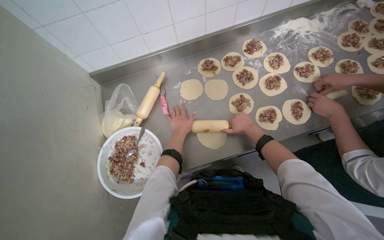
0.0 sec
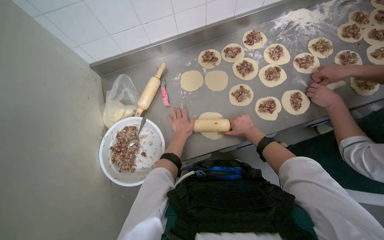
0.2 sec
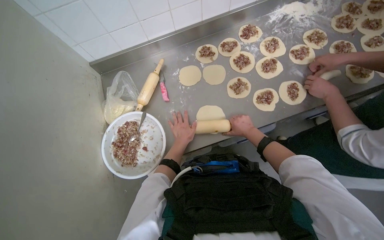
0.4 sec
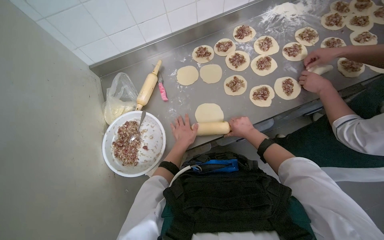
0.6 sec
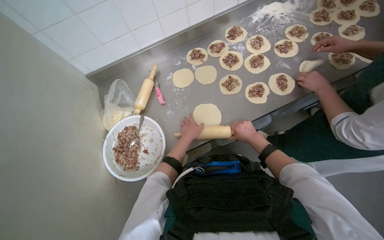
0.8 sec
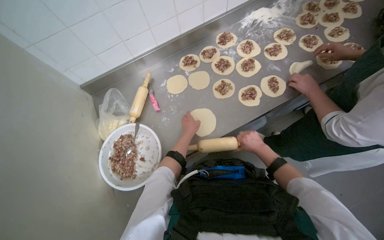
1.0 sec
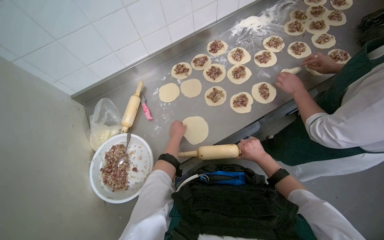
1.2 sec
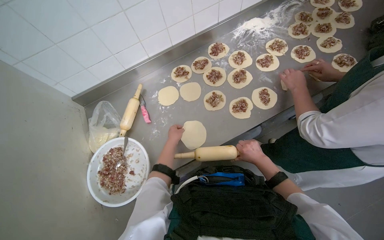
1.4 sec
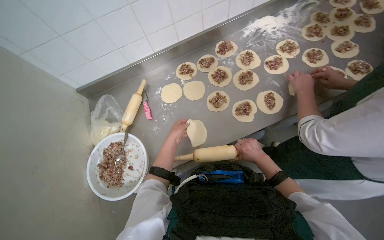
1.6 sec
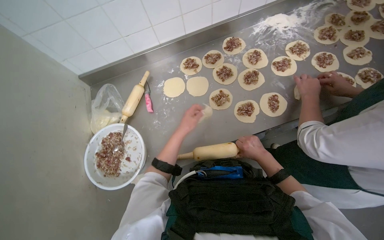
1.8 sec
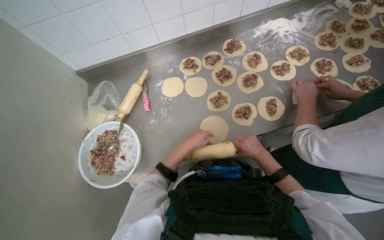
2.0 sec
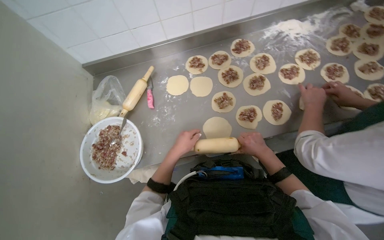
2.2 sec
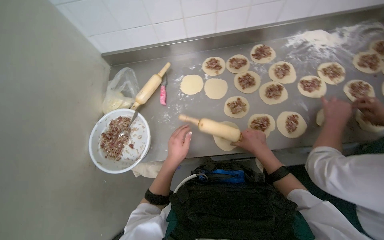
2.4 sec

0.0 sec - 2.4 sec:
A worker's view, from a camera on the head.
Job: preparing food.
The whole recording: Rolling dough pieces with rolling pin. The worker uses a rolling pin to flatten small pieces of dough on the metal table.
0.0 sec - 1.2 sec: The right hand moves down the picture, some 20 cm.
1.2 sec - 2.4 sec: The right hand goes about 20 cm up the picture. The left hand heads nearer to the camera, covering roughly 15 cm.

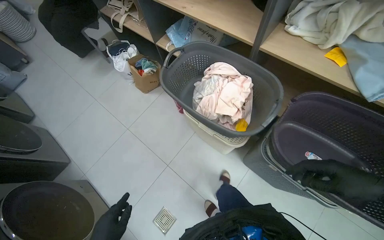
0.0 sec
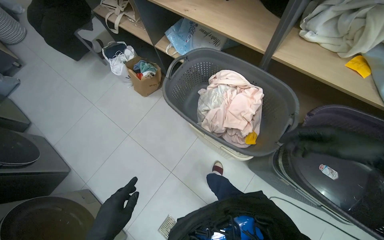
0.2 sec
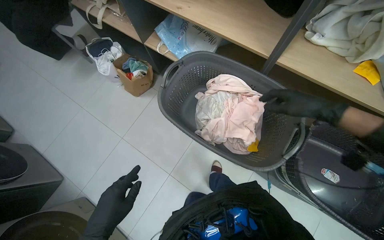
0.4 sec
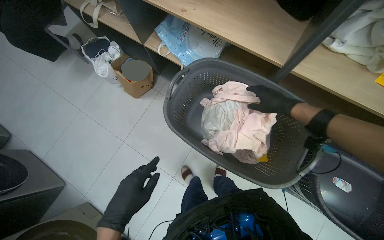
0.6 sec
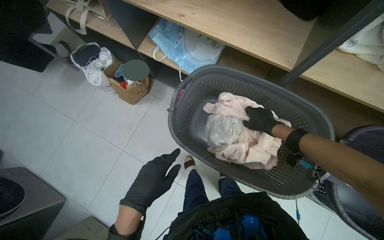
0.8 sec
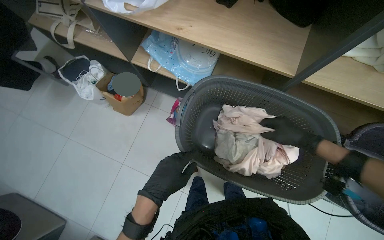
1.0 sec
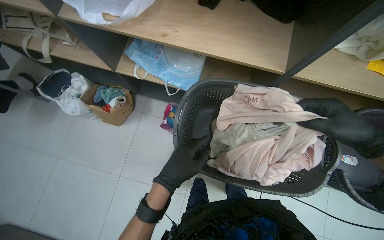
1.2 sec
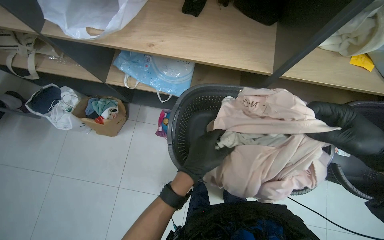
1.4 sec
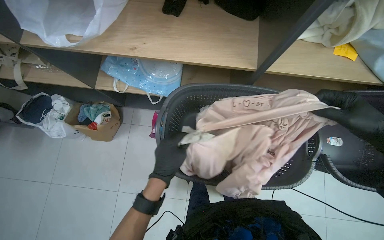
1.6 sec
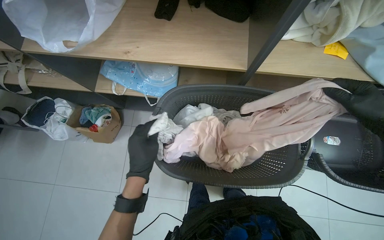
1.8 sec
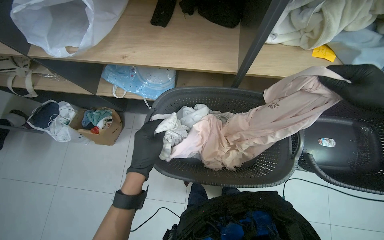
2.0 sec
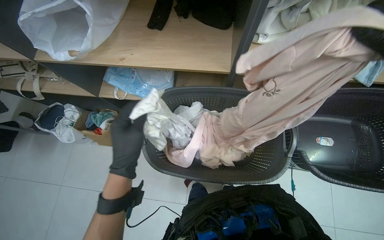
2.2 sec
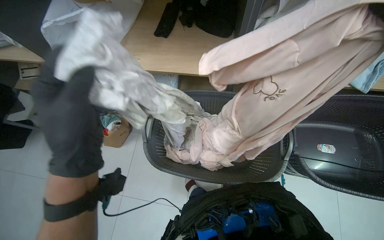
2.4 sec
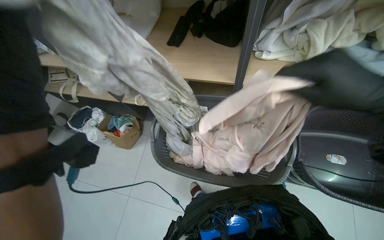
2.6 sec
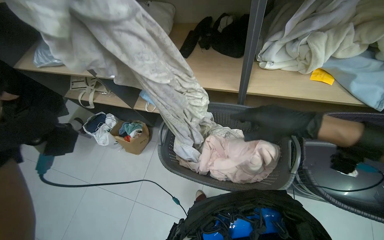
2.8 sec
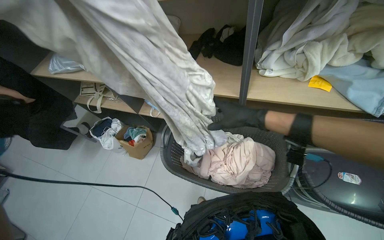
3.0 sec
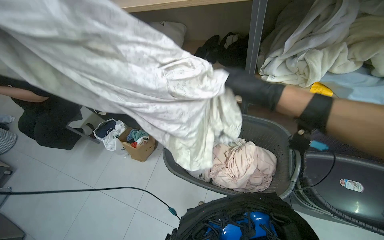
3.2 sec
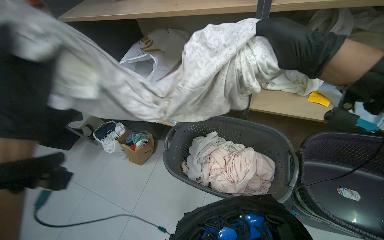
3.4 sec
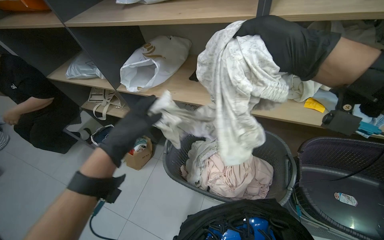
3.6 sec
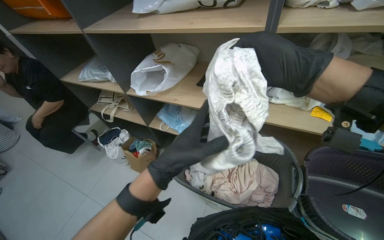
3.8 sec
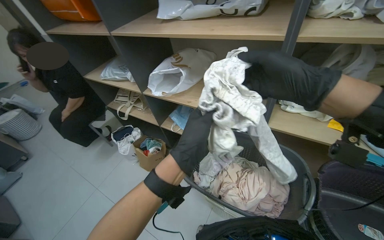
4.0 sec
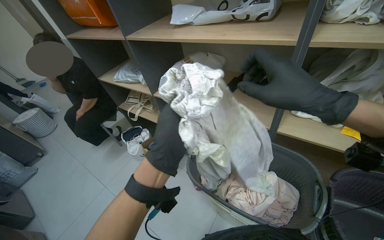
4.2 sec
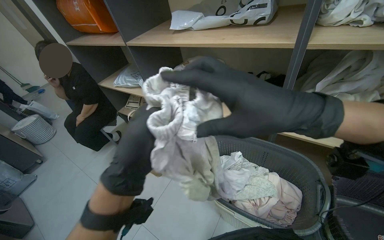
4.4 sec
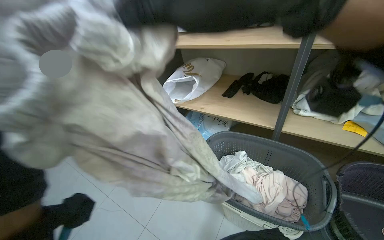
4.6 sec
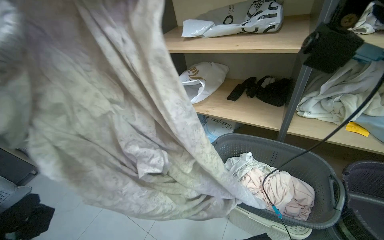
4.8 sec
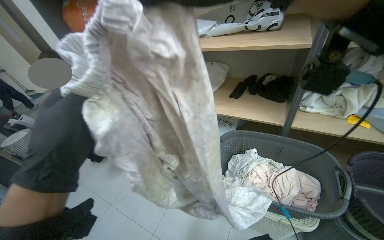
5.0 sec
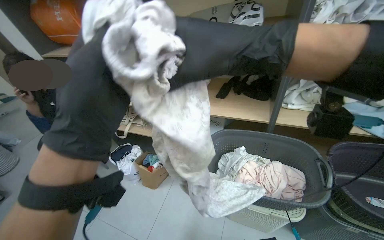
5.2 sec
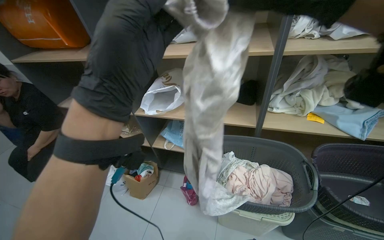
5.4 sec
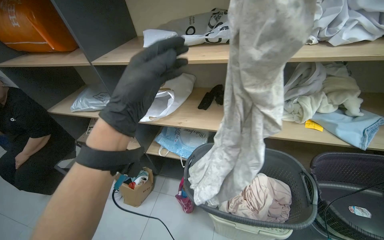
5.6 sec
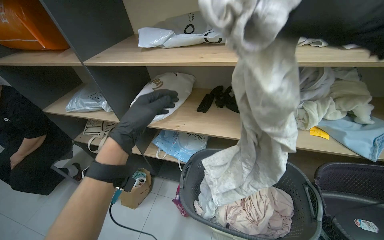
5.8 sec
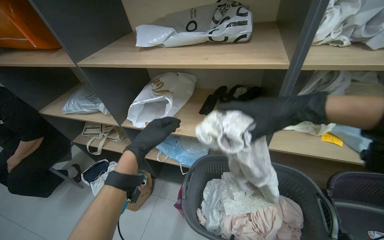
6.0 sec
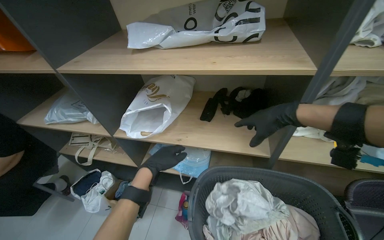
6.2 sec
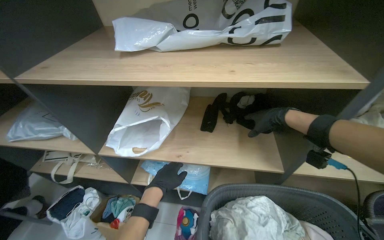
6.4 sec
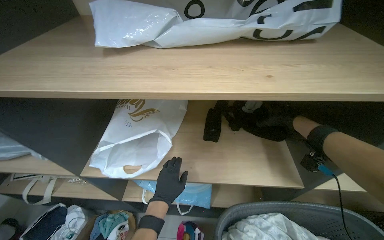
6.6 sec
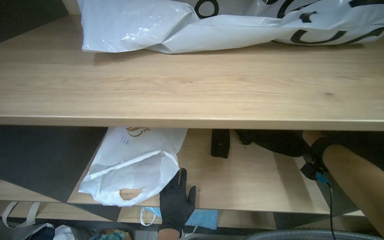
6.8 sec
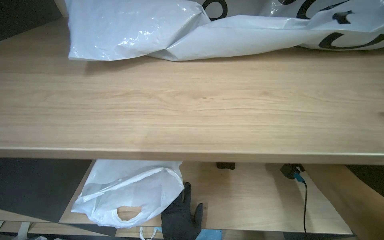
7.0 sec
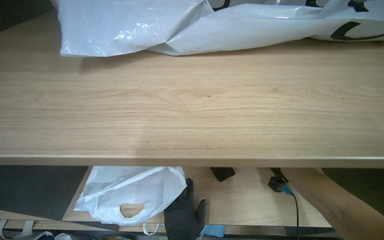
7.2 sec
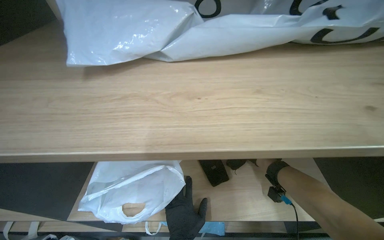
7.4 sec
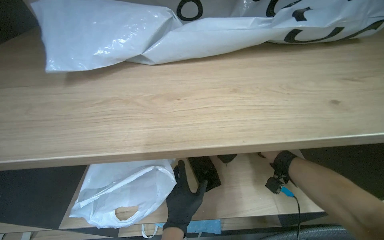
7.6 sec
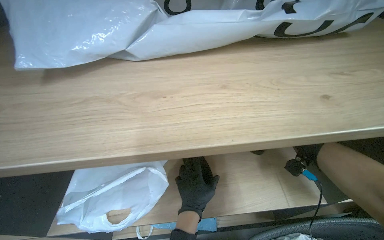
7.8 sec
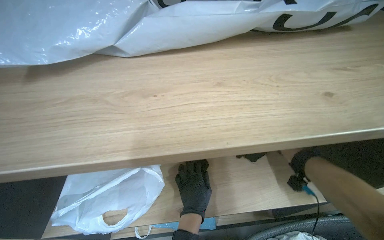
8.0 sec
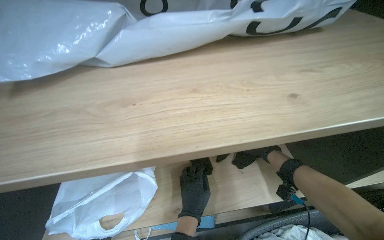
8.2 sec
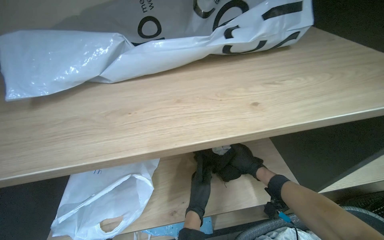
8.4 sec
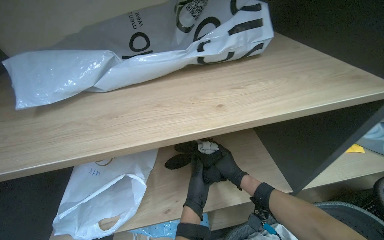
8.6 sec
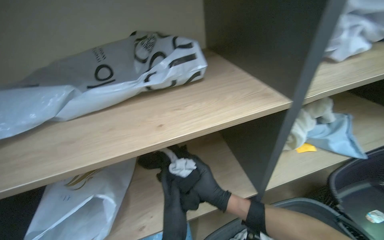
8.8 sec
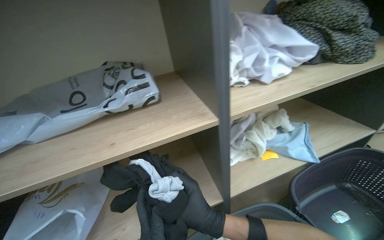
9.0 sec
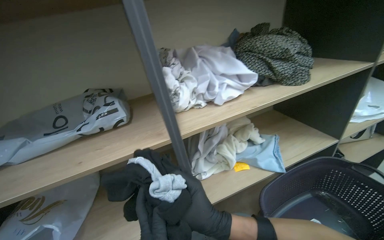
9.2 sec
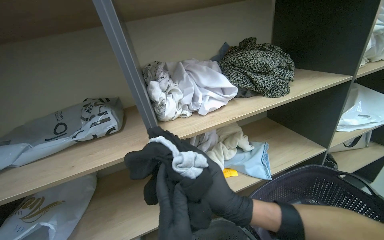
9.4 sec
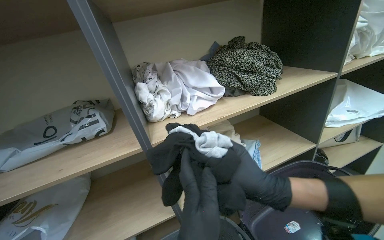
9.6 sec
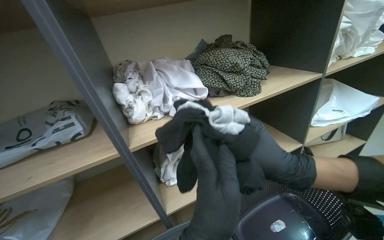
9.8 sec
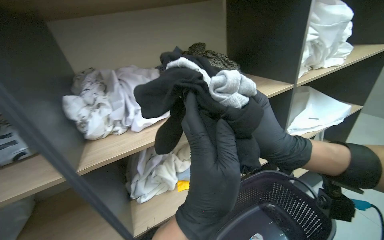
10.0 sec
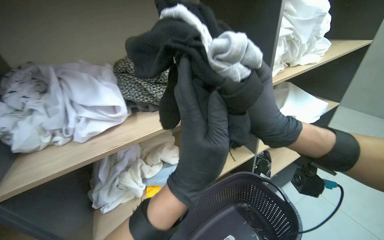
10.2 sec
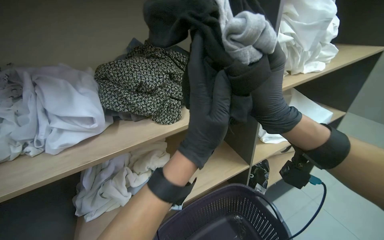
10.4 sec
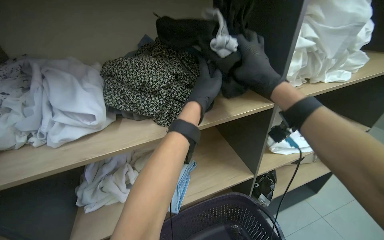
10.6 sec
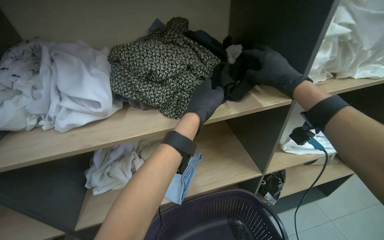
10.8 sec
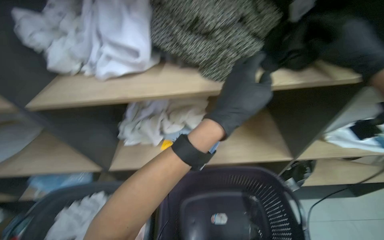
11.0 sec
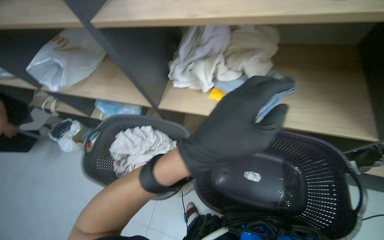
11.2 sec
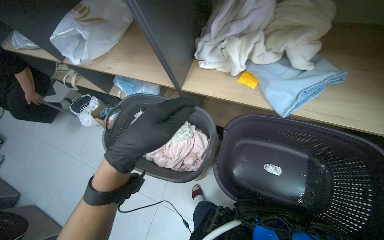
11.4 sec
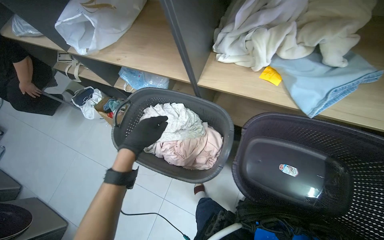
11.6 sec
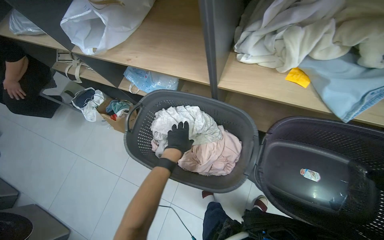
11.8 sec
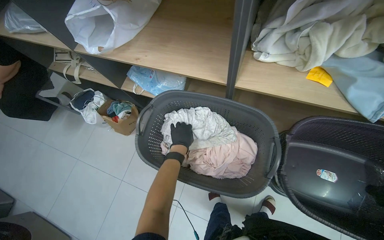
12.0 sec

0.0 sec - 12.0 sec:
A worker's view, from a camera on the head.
Job: managing laundry.
The whole recording: Folding and shelving laundry. The worker folds clothes from a basket and places them onto a shelf.
0.0 sec - 1.6 sec: The camera is carried roughly 50 cm. The head rotates some 35 degrees to the right.
1.6 sec - 3.0 sec: The view swings roughly 15 degrees to the left. The wearer looks roughly 15 degrees further upward.
3.0 sec - 4.4 sec: The wearer looks about 15 degrees further upward. The right hand shifts approximately 25 cm nearer to the camera.
4.4 sec - 6.0 sec: The right hand is displaced farther from the camera by some 10 cm, while the left hand heads farther from the camera, covering roughly 25 cm.
6.0 sec - 7.6 sec: The camera travels about 50 cm. The head turns to the right by about 20 degrees.
7.6 sec - 9.0 sec: The view tips upward by approximately 15 degrees.
9.0 sec - 10.4 sec: The camera travels to the right, approximately 60 cm.
10.4 sec - 12.0 sec: The wearer moves approximately 40 cm. The head rotates roughly 45 degrees to the left. The view tips downward by roughly 40 degrees.

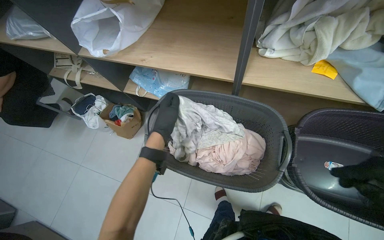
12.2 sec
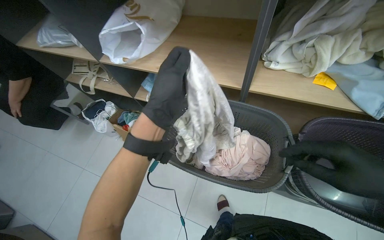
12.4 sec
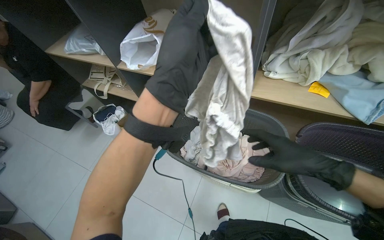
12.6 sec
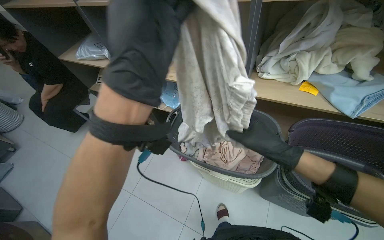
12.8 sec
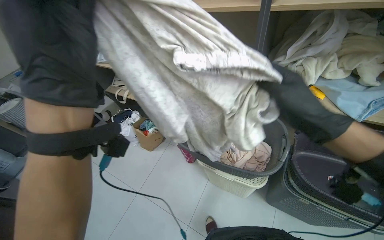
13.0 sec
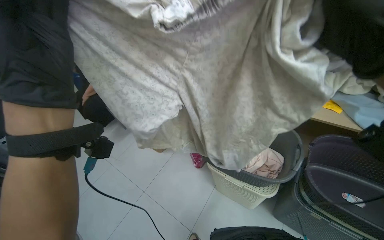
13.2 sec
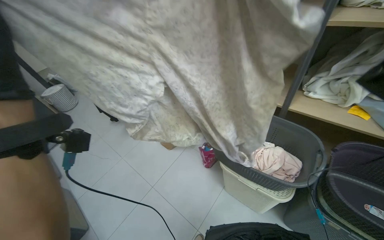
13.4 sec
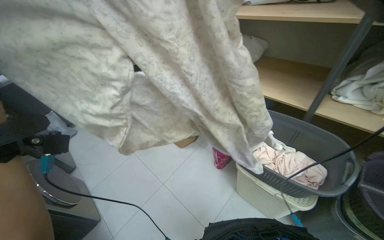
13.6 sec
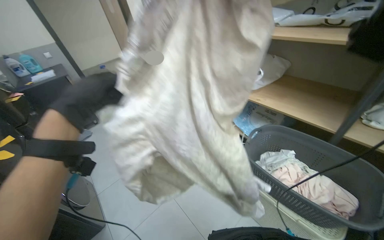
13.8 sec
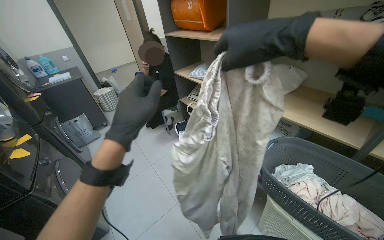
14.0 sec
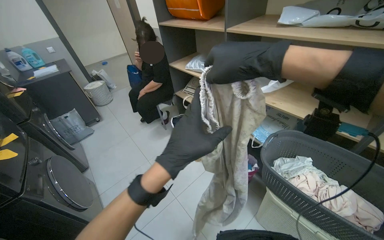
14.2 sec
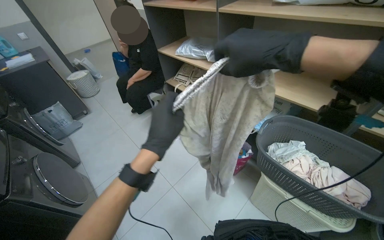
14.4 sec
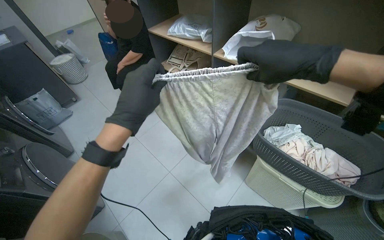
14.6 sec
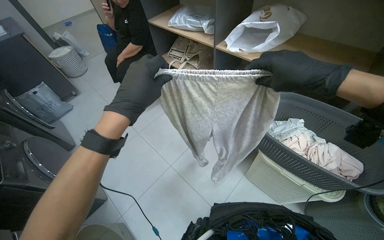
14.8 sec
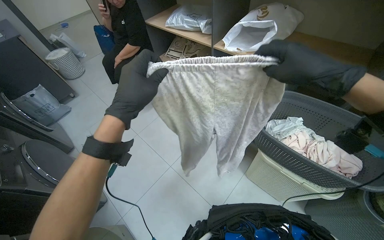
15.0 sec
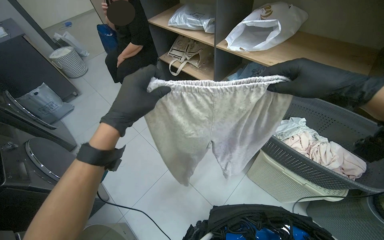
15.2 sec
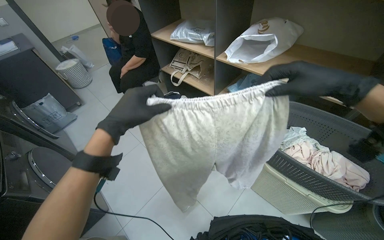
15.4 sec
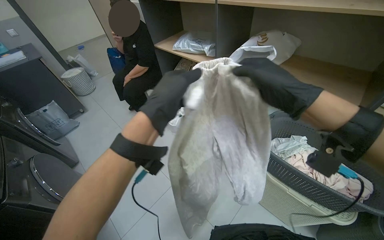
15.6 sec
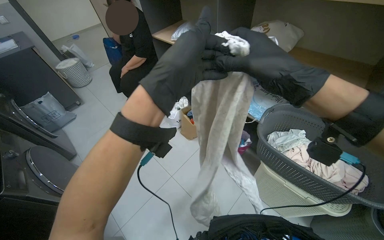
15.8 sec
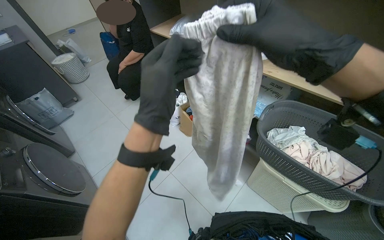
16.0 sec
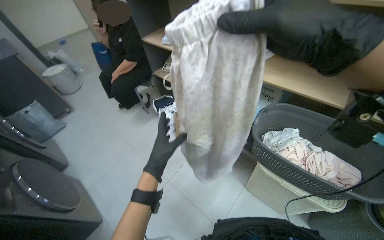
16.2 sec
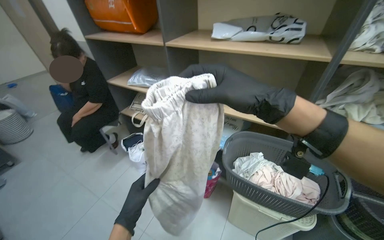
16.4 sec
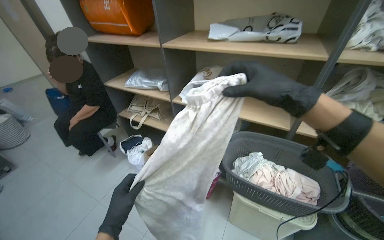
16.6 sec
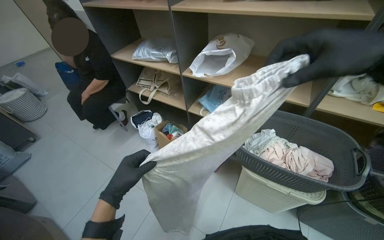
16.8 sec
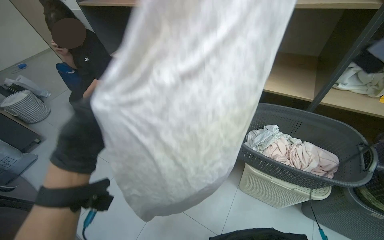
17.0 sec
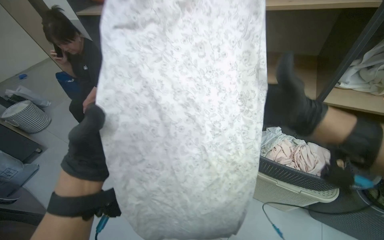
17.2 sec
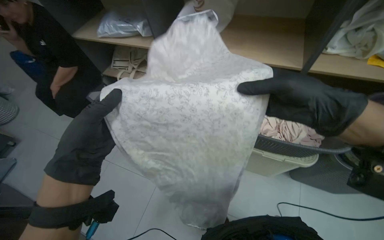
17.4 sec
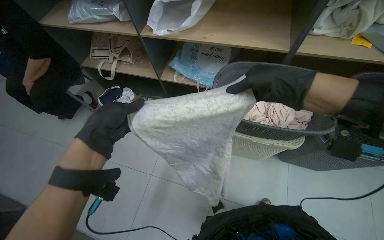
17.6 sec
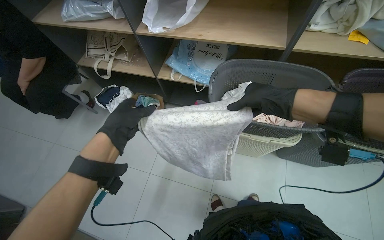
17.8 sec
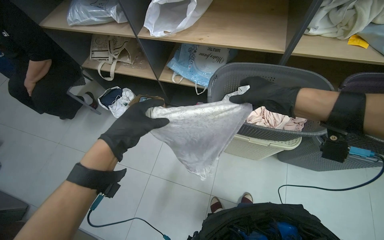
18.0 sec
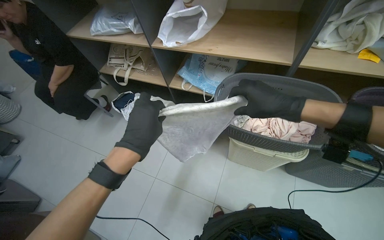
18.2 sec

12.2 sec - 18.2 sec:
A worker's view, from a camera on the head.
Job: managing laundry.
The whole recording: Folding and shelving laundry. The worker folds clothes from a basket and places them onto a shelf.
12.2 sec - 13.8 sec: The camera is carried approximately 40 cm. The head rotates some 30 degrees to the left. The camera pitches upward, by about 25 degrees.
13.8 sec - 15.2 sec: The camera pitches downward, by about 15 degrees. The right hand heads down the picture, covering roughly 10 cm.
15.2 sec - 16.6 sec: The head rotates about 15 degrees to the right. The view tips upward by roughly 15 degrees. The left hand shifts approximately 15 cm farther from the camera.
16.6 sec - 18.2 sec: The camera pitches downward, by approximately 20 degrees. The left hand shifts approximately 15 cm up the picture and to the right.
